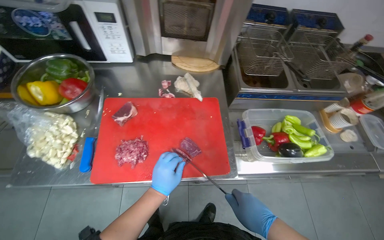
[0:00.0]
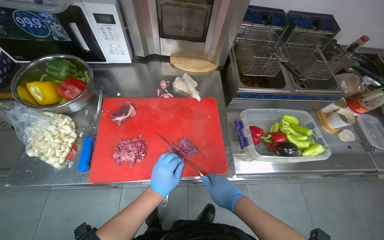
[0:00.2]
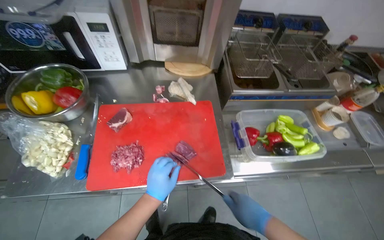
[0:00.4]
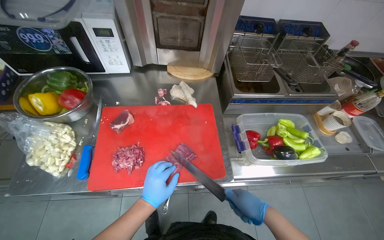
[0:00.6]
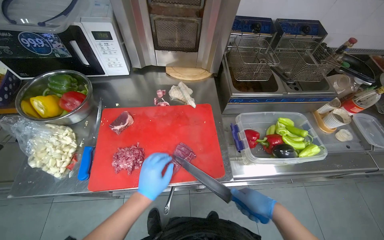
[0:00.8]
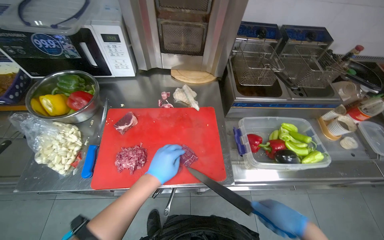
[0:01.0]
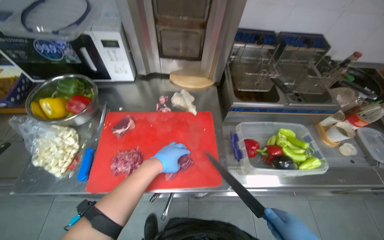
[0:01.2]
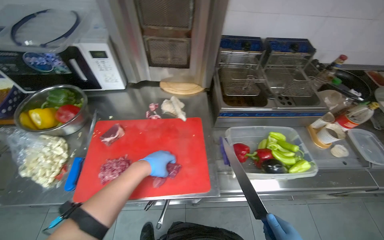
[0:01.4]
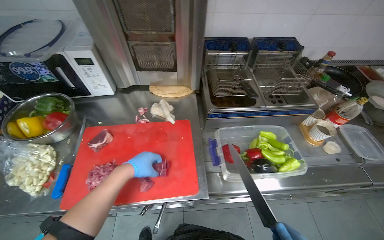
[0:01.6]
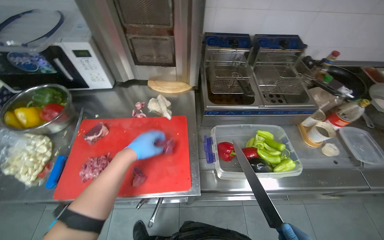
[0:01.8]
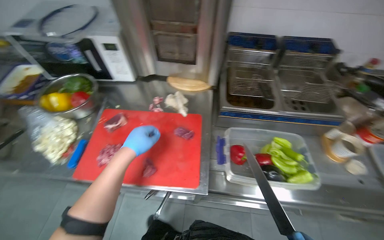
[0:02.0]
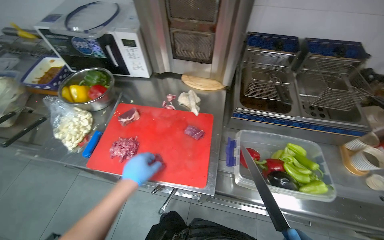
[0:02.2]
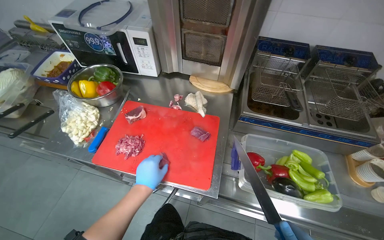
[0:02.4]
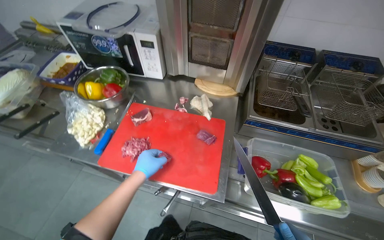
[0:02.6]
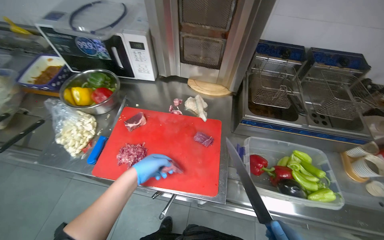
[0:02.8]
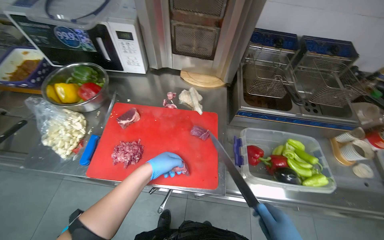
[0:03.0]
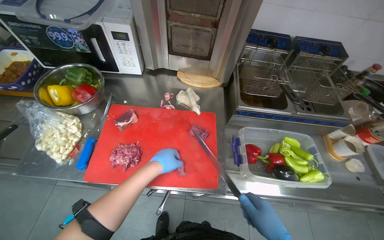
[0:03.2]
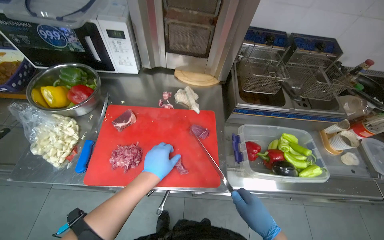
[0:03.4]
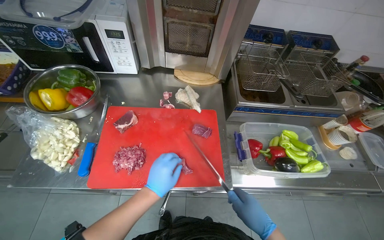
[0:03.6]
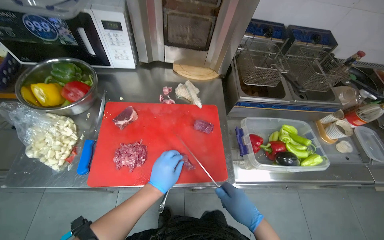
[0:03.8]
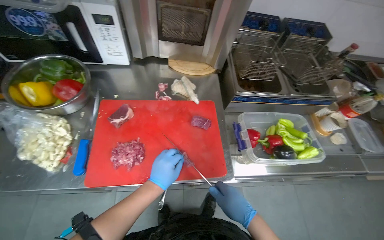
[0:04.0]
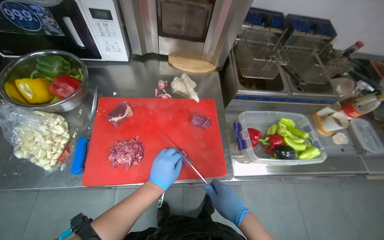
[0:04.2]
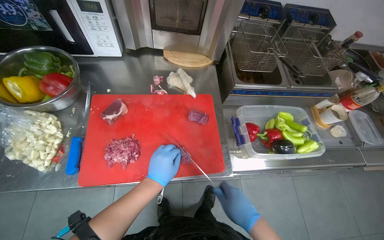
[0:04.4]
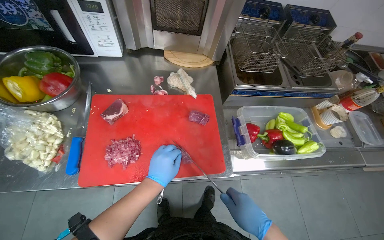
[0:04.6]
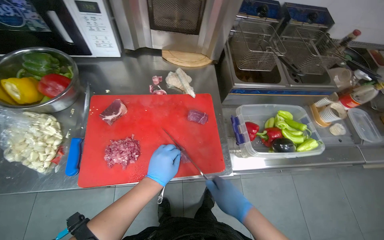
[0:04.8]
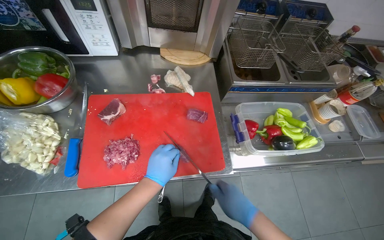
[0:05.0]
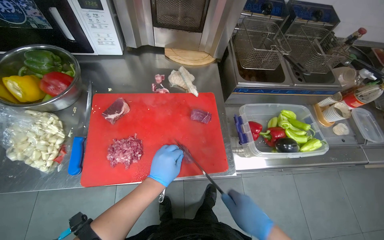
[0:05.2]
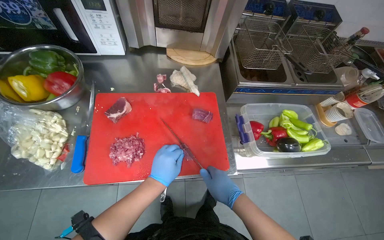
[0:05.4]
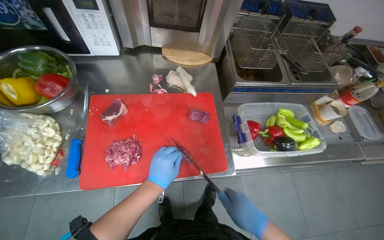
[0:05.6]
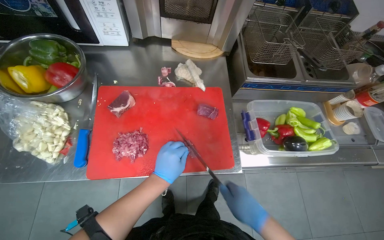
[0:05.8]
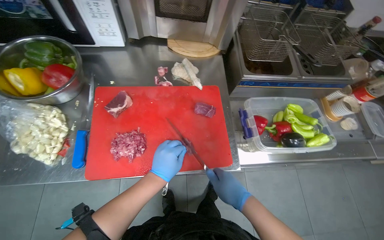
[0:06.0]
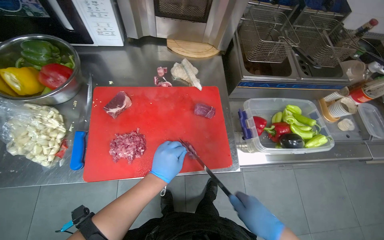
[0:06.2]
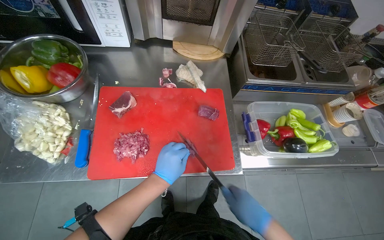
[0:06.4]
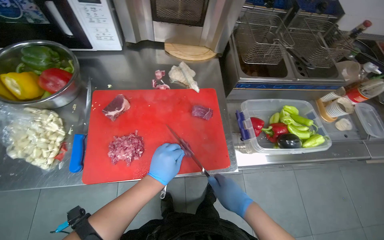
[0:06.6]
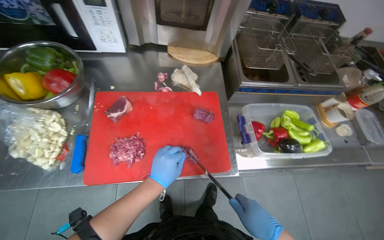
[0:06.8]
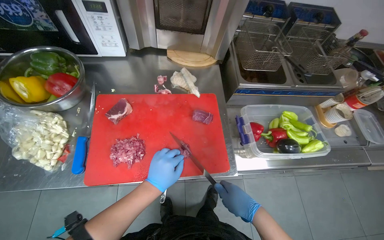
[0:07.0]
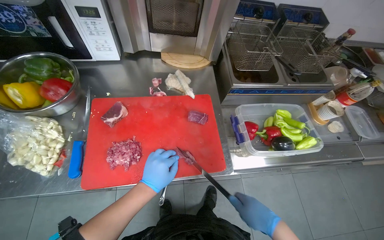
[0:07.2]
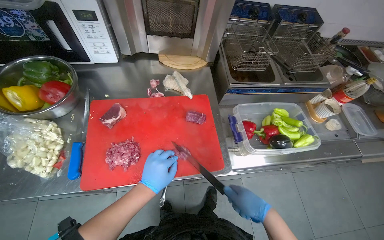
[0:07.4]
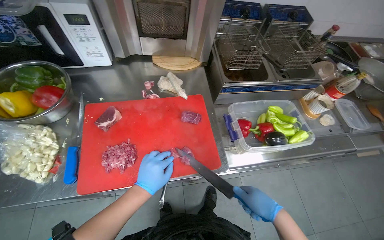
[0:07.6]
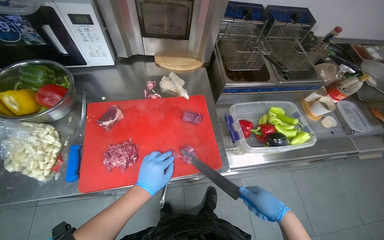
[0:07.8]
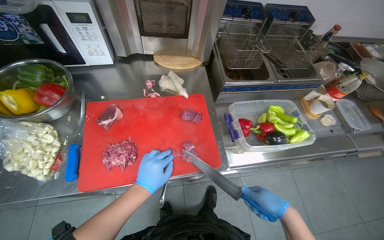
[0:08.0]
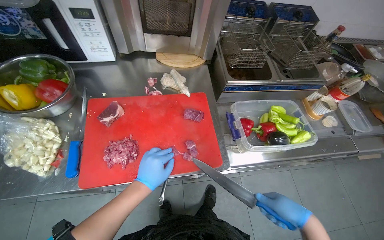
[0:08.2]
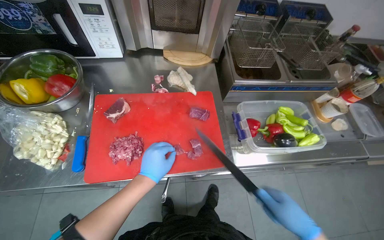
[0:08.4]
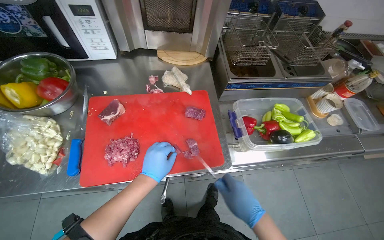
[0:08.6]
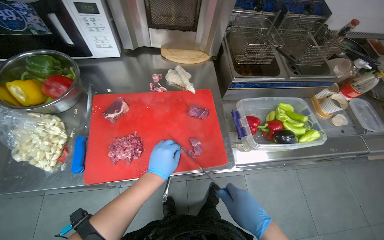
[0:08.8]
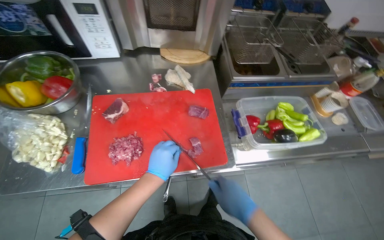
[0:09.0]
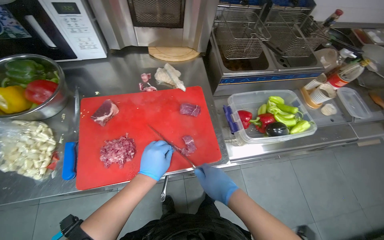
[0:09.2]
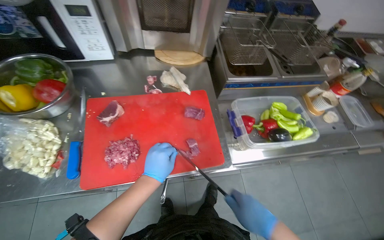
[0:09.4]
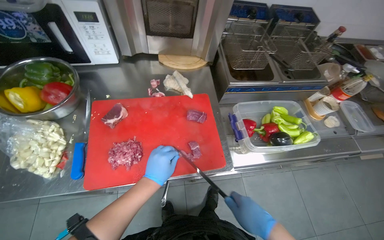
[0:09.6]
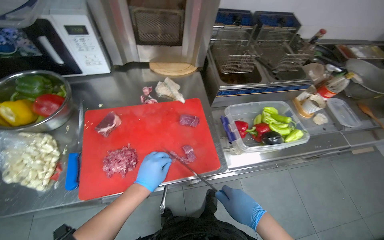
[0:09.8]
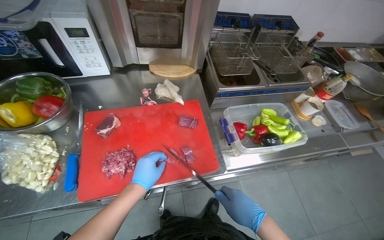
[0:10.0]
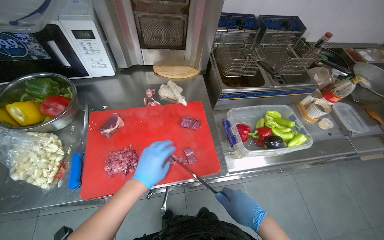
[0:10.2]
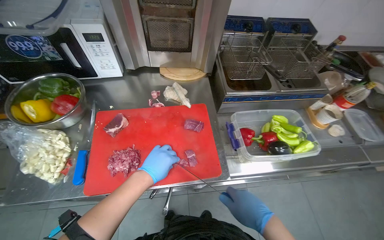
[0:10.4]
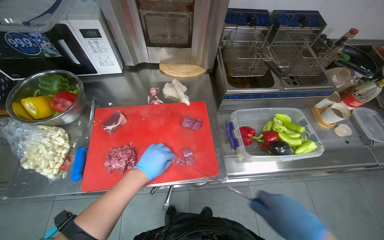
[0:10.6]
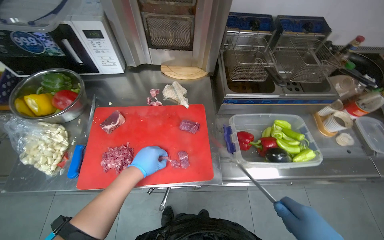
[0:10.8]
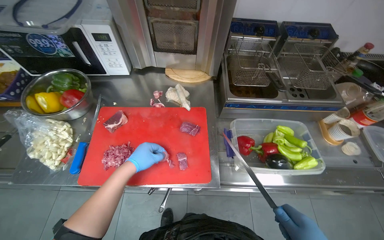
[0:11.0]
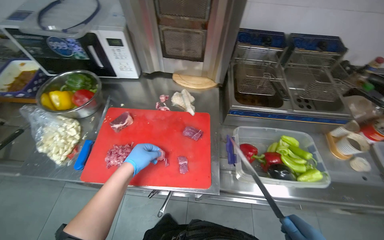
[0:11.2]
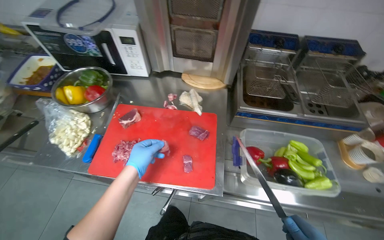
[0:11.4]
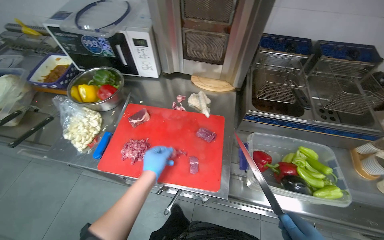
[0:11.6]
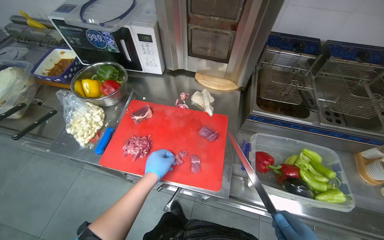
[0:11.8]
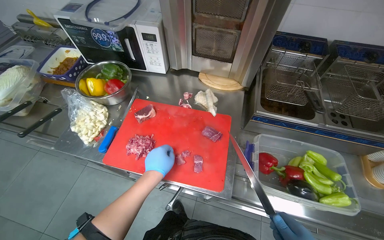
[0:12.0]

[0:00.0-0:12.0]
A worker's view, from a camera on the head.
Job: preparing food.
The whole recording: Slicing and dicing meat on board. The worker slices and dices meat on a red cutting board.
0.0 to 1.6 s: The left hand shifts about 10 cm up the picture.
4.4 to 6.0 s: The hands make small movements and keep their place.
6.0 to 7.6 s: The right hand is displaced to the right by about 10 cm.
7.6 to 9.0 s: The right hand travels to the left by approximately 10 cm.
9.0 to 10.4 s: The hands make small movements and keep their place.
10.4 to 12.0 s: The head turns to the left by roughly 20 degrees.

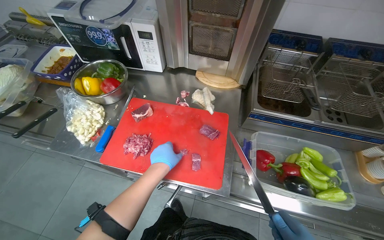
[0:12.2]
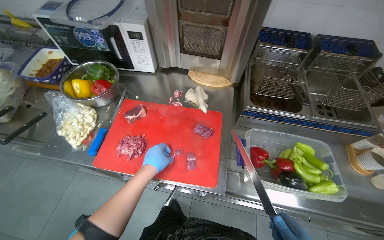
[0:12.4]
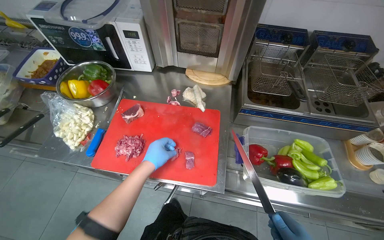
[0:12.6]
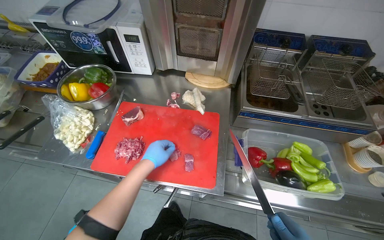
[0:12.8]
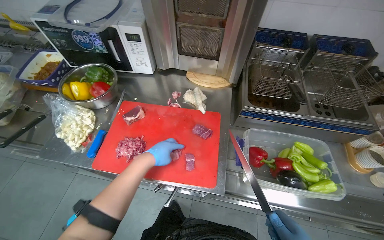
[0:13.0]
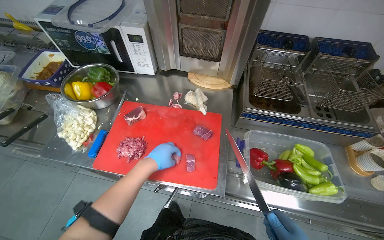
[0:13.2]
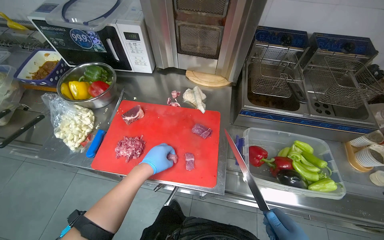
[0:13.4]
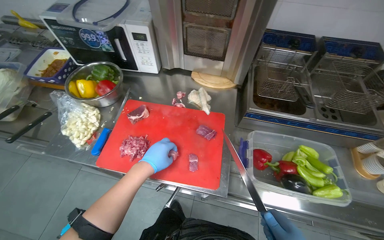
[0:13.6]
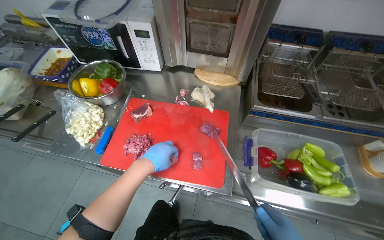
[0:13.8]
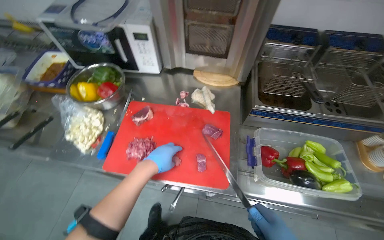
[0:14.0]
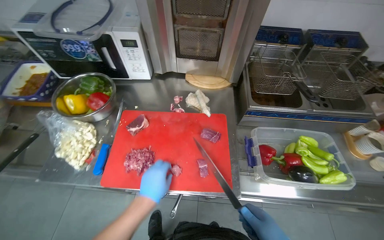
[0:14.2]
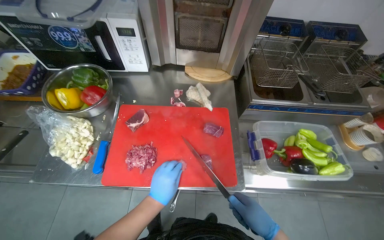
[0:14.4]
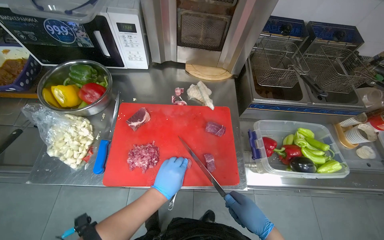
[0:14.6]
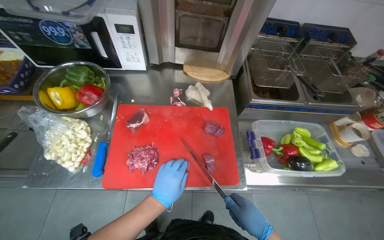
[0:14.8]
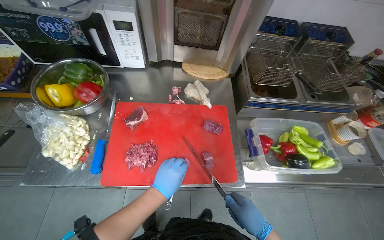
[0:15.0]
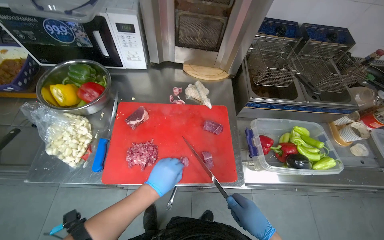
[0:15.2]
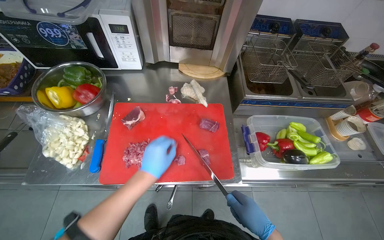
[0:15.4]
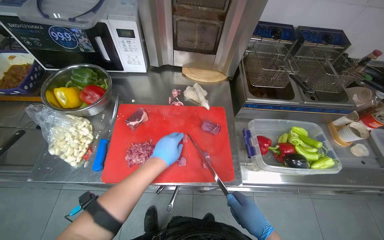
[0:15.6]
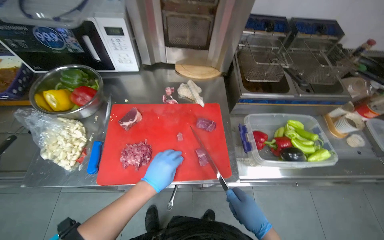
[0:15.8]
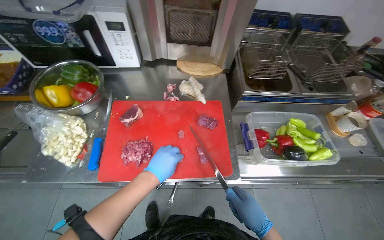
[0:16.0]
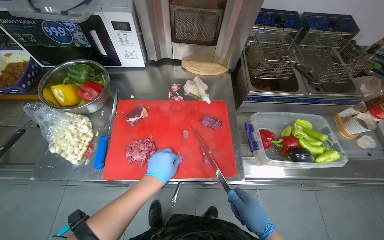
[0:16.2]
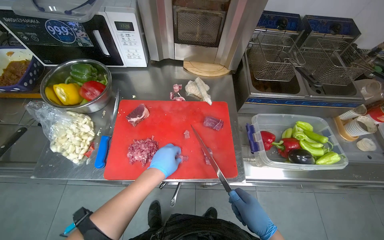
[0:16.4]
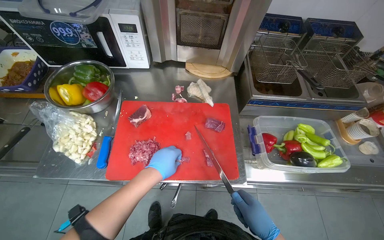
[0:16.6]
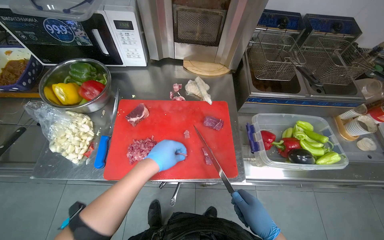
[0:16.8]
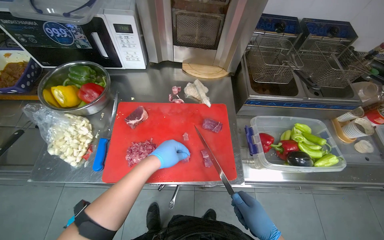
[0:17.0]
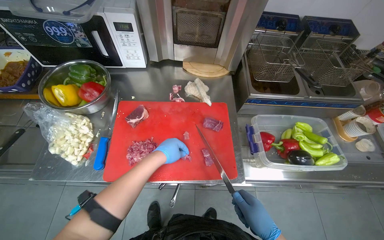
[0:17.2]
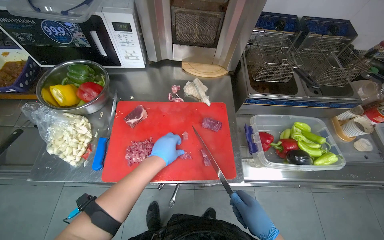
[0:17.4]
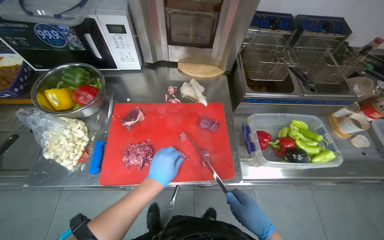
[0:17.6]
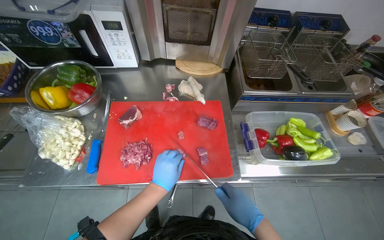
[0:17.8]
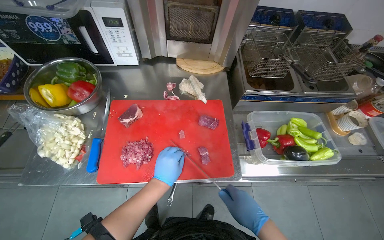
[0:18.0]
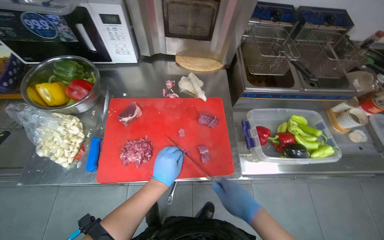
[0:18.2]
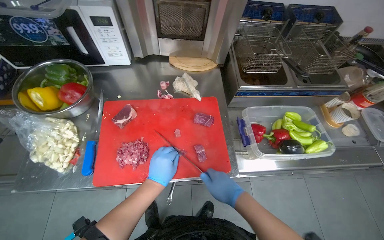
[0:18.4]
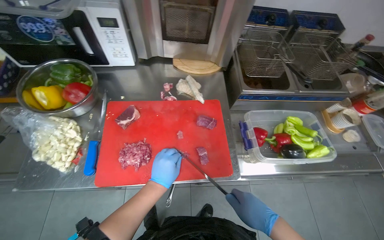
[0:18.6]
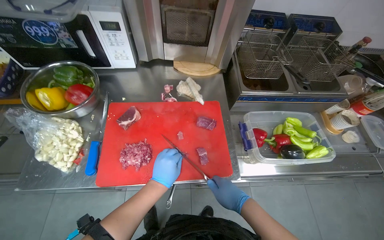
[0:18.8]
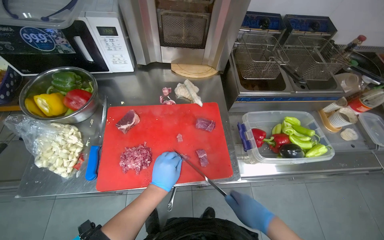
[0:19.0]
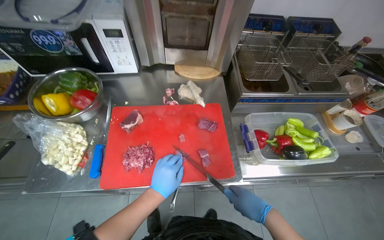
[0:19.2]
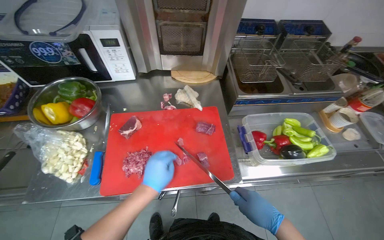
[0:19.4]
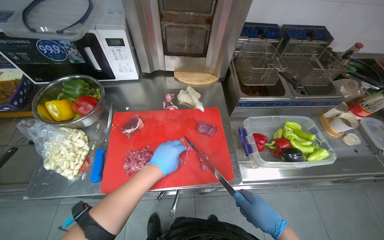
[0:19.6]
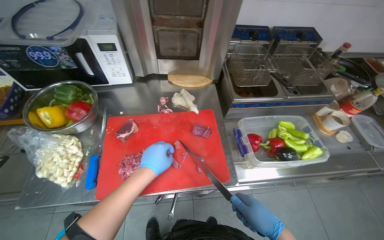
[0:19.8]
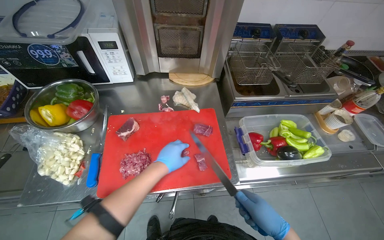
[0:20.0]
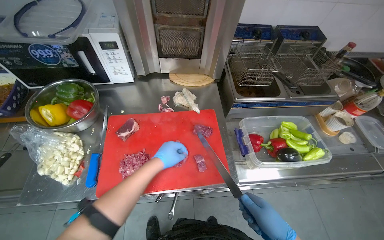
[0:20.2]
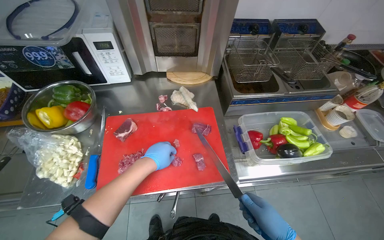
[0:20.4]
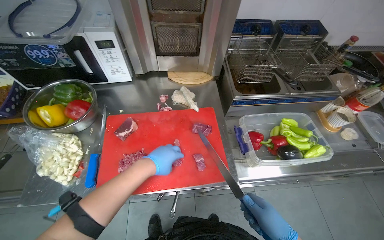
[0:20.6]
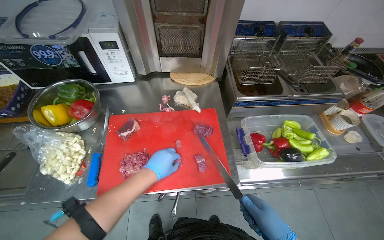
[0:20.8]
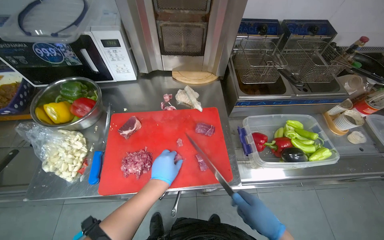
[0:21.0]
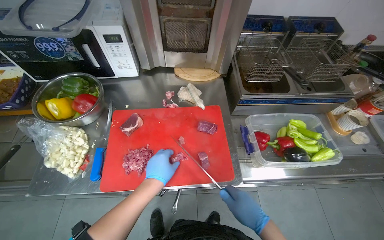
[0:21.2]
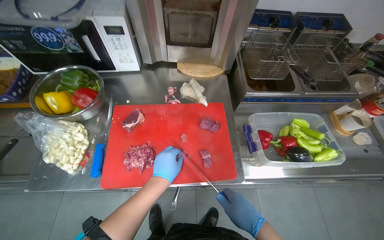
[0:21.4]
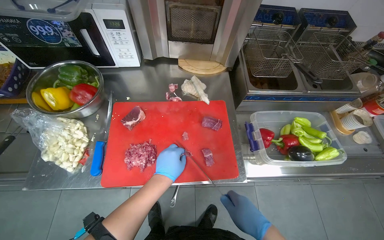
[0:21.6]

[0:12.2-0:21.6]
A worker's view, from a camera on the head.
Job: preparing food.
The whole recording: Slicing and dicing meat on board. The worker slices and dices meat on a red cutting board.
15.4 to 17.0 s: The hands work in one place, with small movements.
17.0 to 18.4 s: The right hand travels to the left and up the picture by some 10 cm.
18.4 to 20.0 s: The right hand shifts about 10 cm to the right.
